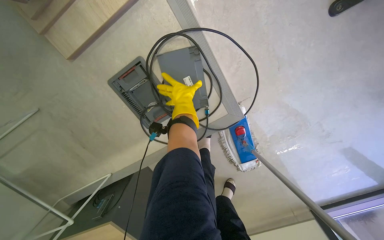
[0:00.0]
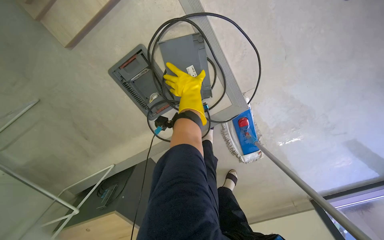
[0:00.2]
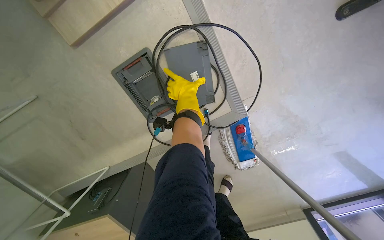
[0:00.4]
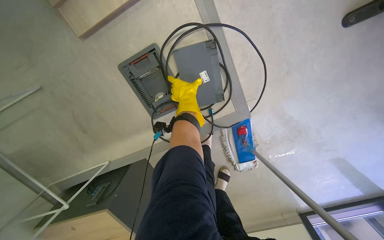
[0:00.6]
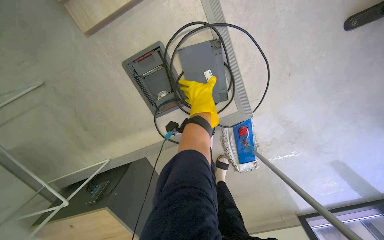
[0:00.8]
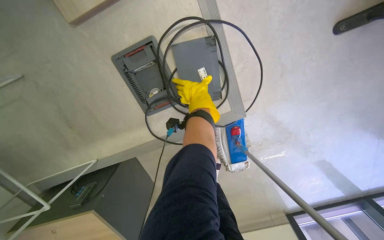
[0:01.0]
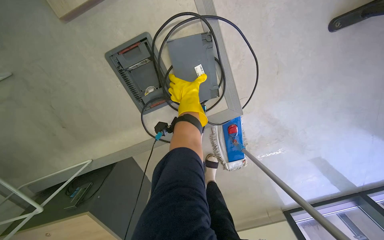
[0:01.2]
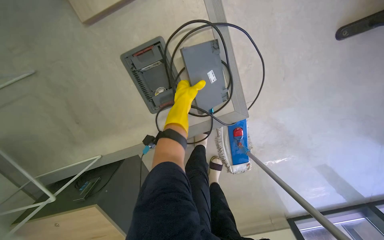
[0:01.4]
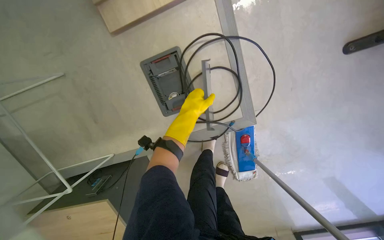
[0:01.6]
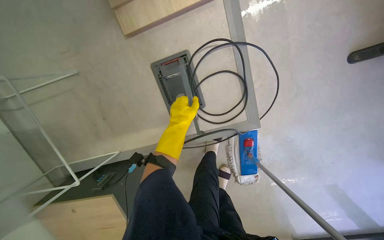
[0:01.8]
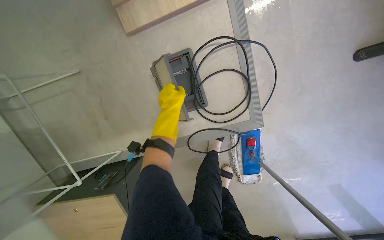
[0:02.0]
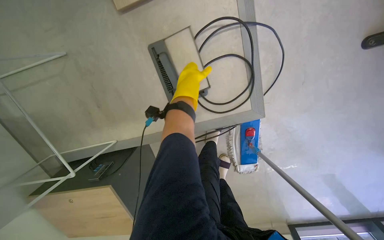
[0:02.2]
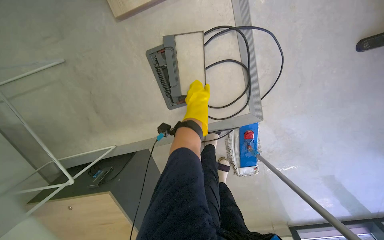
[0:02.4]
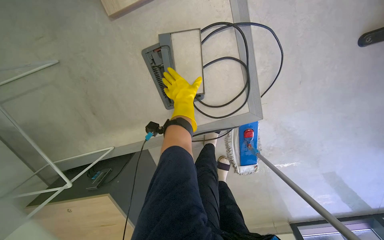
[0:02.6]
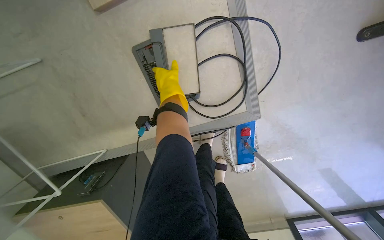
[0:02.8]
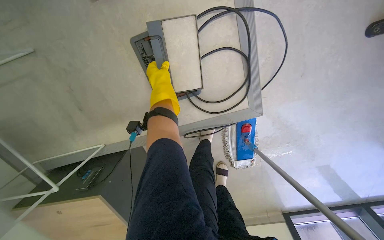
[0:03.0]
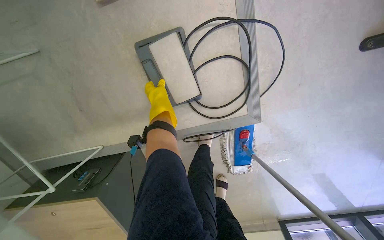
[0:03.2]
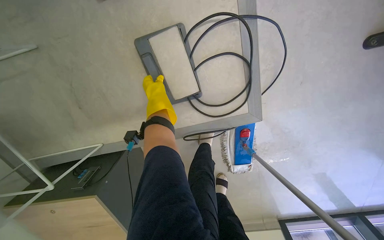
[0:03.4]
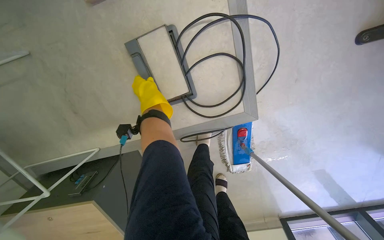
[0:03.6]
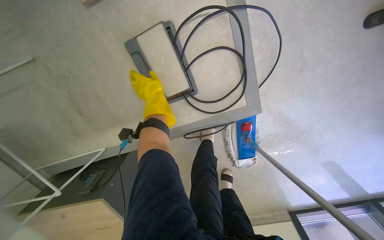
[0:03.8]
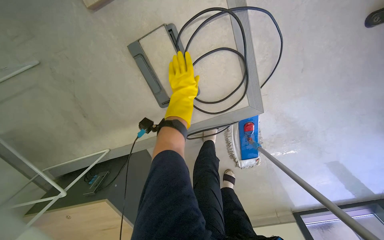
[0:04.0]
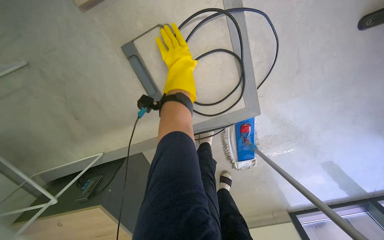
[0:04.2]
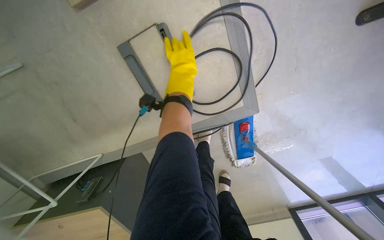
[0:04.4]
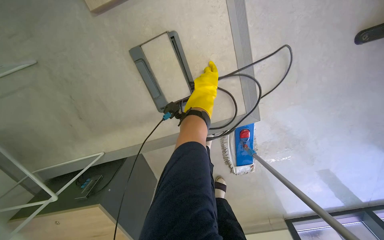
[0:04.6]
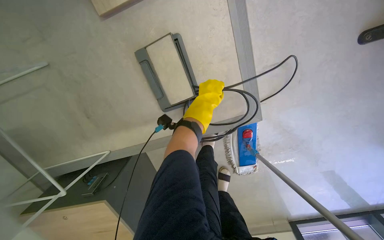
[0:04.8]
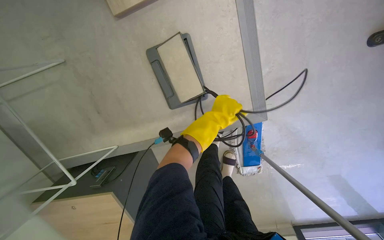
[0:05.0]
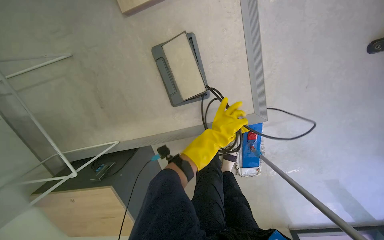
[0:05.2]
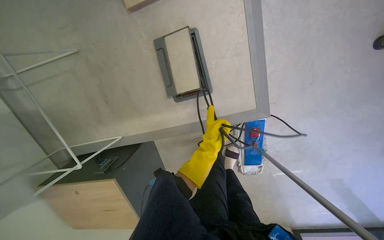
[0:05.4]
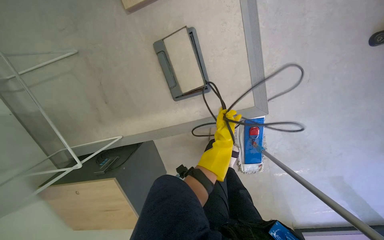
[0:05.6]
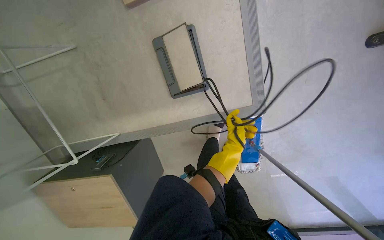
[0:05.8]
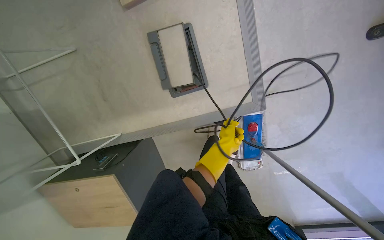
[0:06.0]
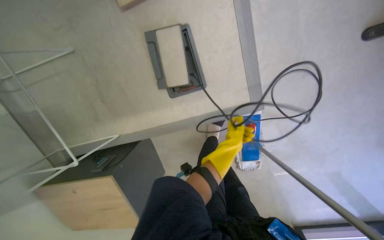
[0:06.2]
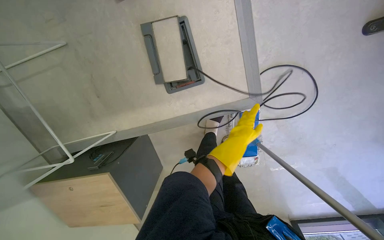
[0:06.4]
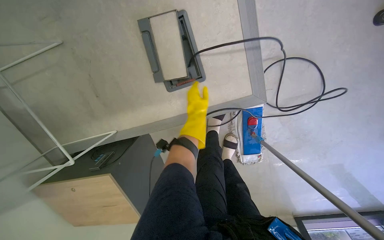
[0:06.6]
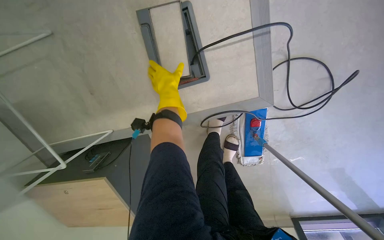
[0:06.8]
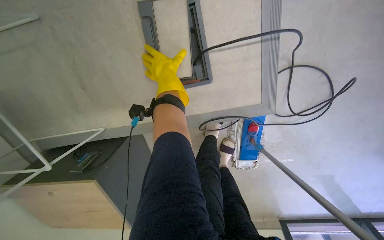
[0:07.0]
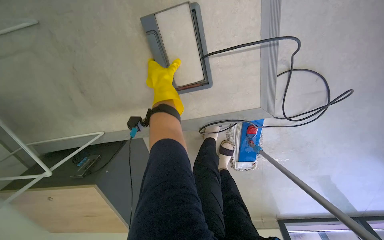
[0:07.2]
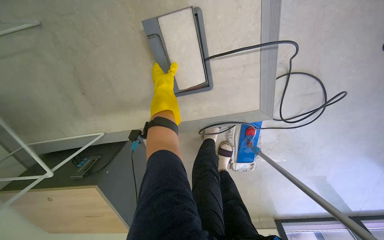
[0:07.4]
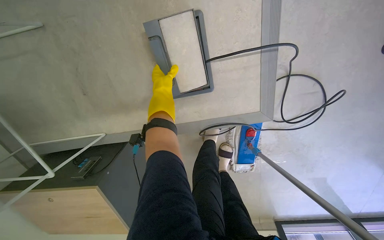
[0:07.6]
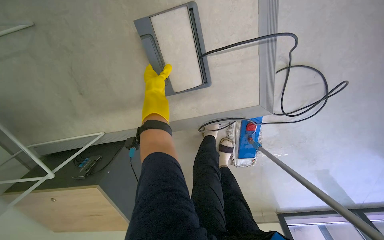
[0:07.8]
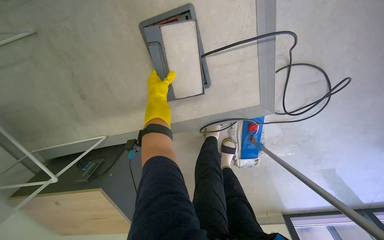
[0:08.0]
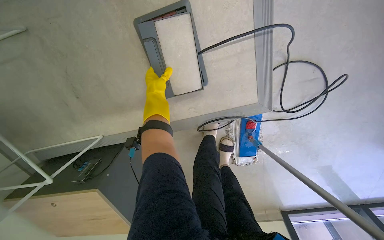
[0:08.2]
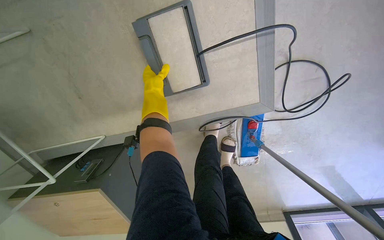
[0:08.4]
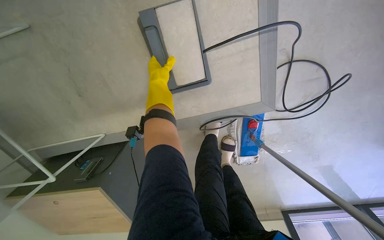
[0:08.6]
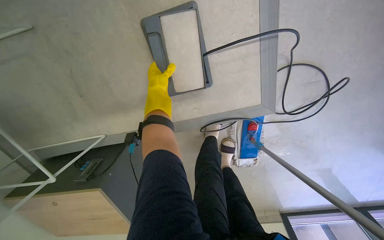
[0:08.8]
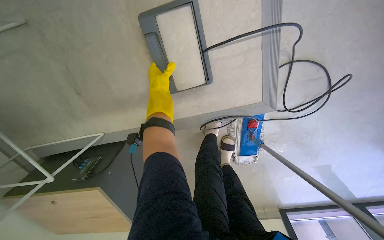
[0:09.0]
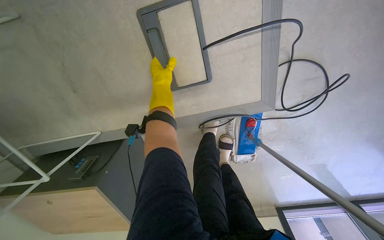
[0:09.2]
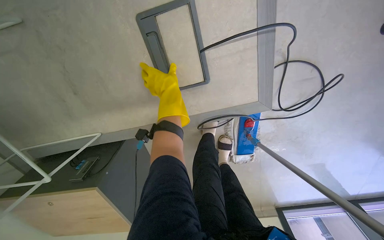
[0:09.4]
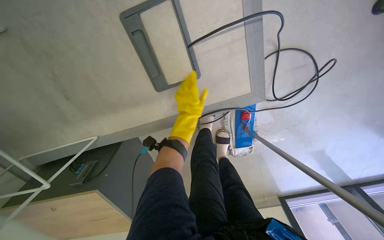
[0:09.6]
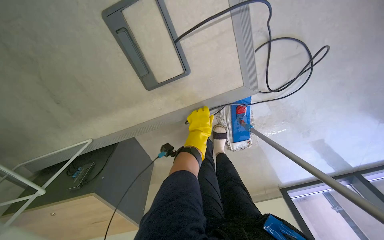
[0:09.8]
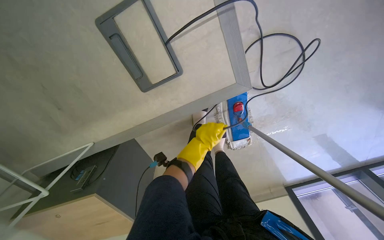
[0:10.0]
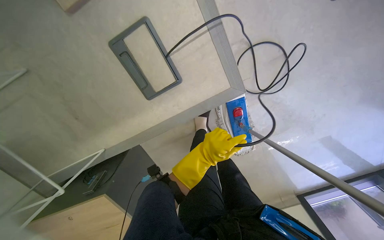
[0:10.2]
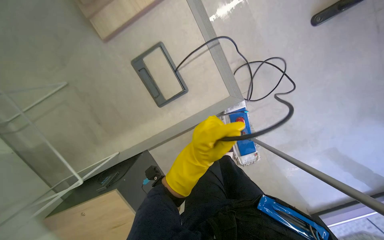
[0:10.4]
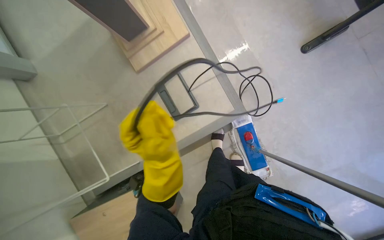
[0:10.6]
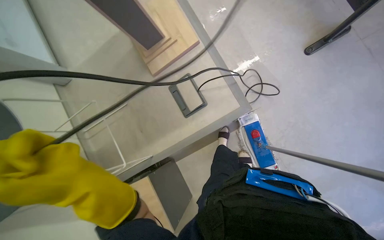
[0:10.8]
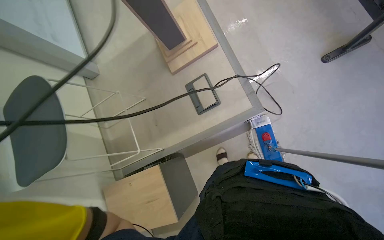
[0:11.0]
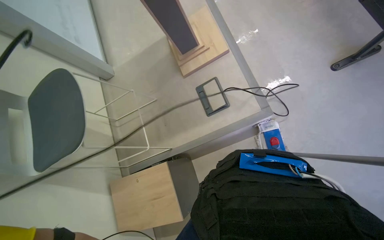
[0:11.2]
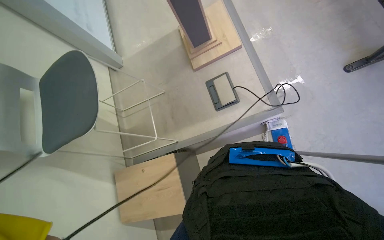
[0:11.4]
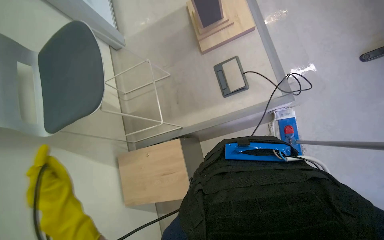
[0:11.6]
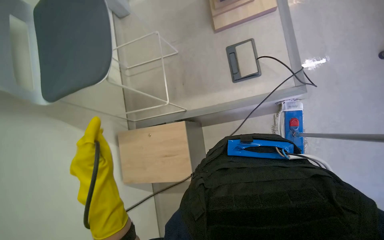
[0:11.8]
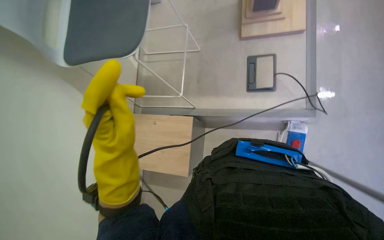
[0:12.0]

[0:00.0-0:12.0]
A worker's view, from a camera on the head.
Job: organizing items.
The whole recording: Organizing cables and devices. The worker organizes cables and devices on the floor and places them on a table.
0:00.0 to 0:01.6: The left hand travels nearer to the camera and down the picture by approximately 20 cm.
0:01.6 to 0:03.0: The left hand moves up and down the picture over about 15 cm, changing direction 2 times.
0:03.0 to 0:04.4: The left hand travels to the right by about 10 cm.
0:04.4 to 0:06.0: The left hand heads down the picture, covering about 35 cm.
0:06.0 to 0:07.6: The left hand travels to the left and up the picture by some 35 cm.
0:09.0 to 0:10.4: The camera pitches upward, by approximately 15 degrees. The left hand moves down the picture, to the right and nearer to the camera, roughly 40 cm.
0:10.4 to 0:12.0: The wearer moves roughly 70 cm. The head turns to the left by roughly 35 degrees. The camera pitches upward, by about 15 degrees.

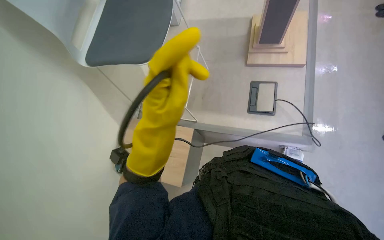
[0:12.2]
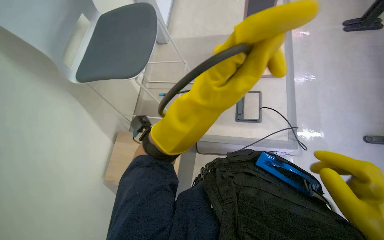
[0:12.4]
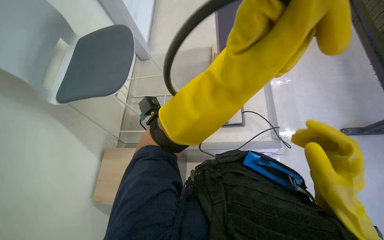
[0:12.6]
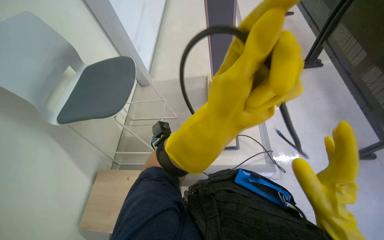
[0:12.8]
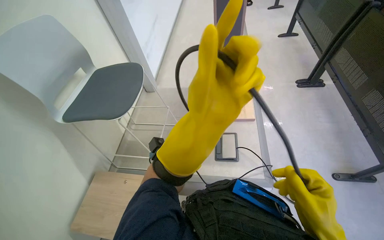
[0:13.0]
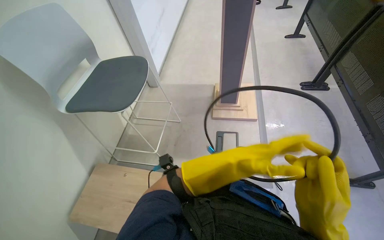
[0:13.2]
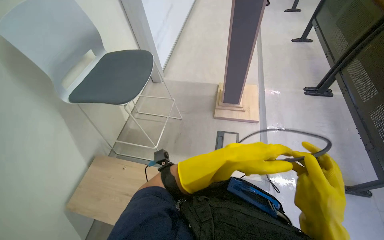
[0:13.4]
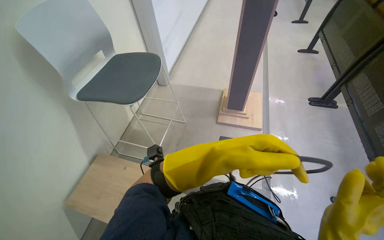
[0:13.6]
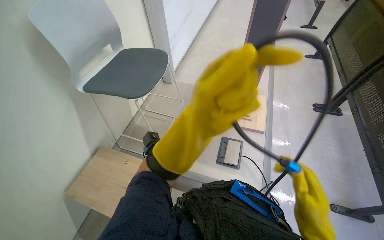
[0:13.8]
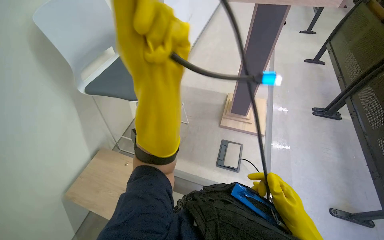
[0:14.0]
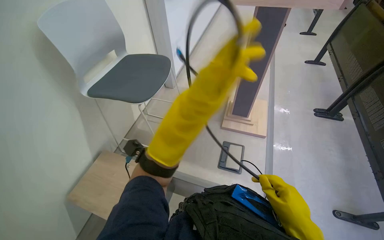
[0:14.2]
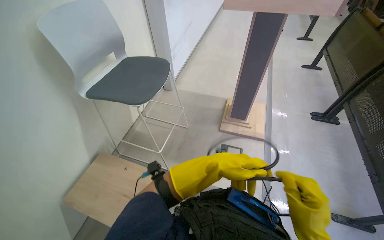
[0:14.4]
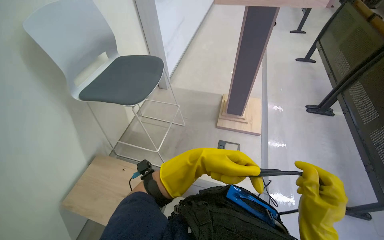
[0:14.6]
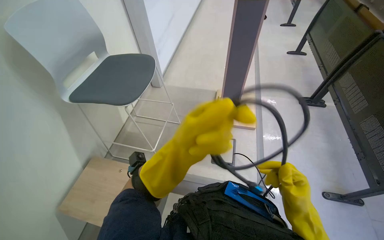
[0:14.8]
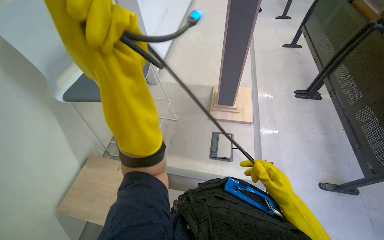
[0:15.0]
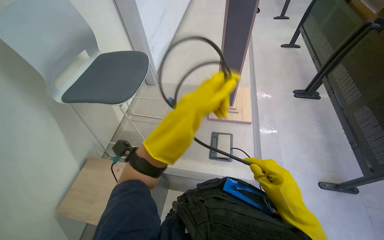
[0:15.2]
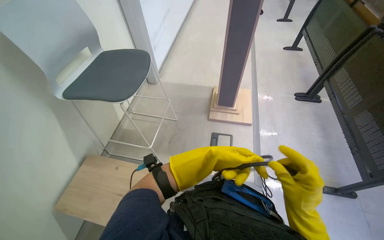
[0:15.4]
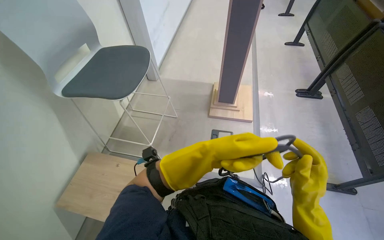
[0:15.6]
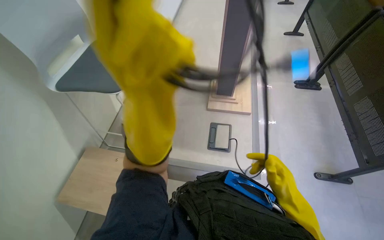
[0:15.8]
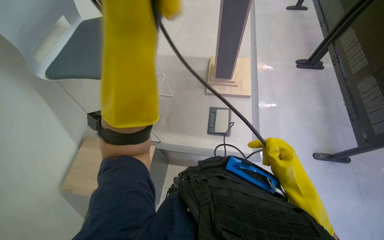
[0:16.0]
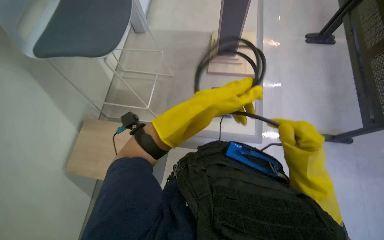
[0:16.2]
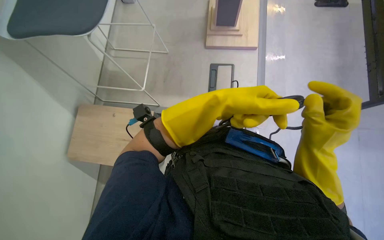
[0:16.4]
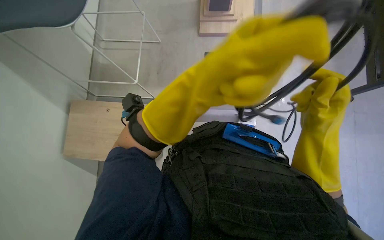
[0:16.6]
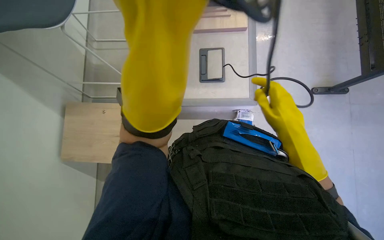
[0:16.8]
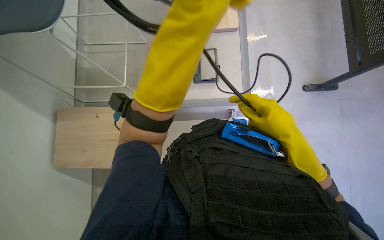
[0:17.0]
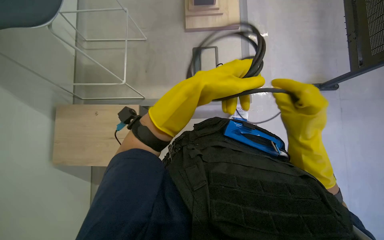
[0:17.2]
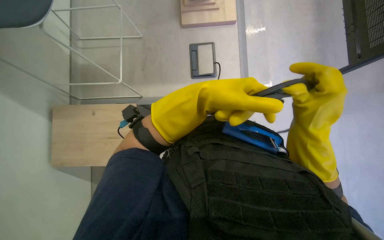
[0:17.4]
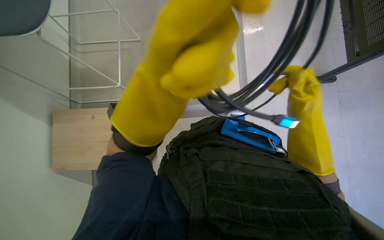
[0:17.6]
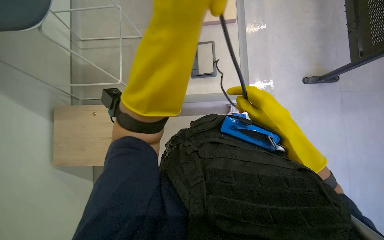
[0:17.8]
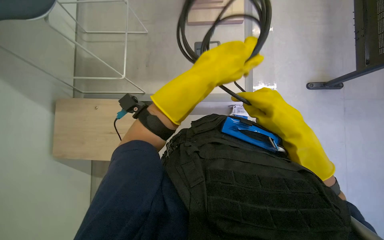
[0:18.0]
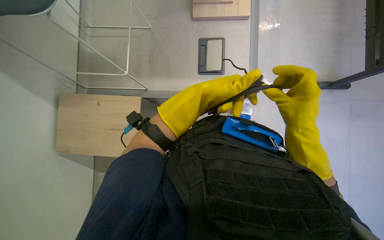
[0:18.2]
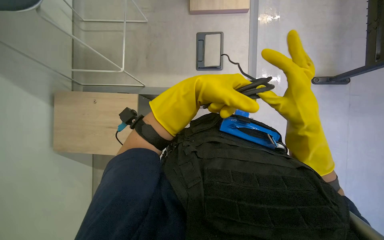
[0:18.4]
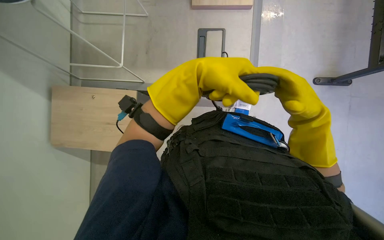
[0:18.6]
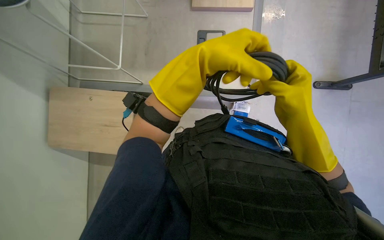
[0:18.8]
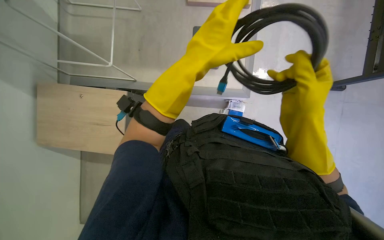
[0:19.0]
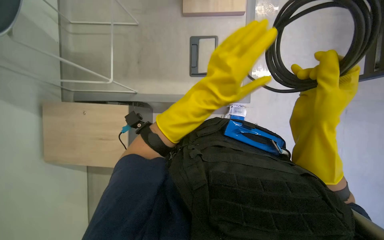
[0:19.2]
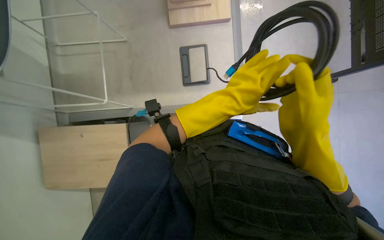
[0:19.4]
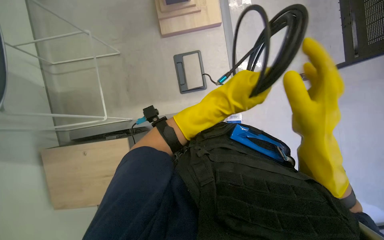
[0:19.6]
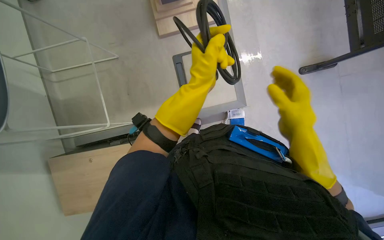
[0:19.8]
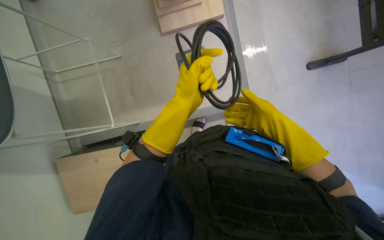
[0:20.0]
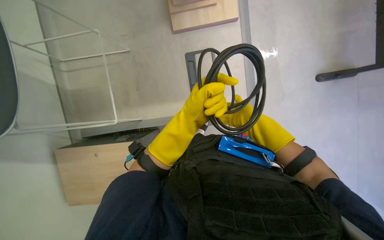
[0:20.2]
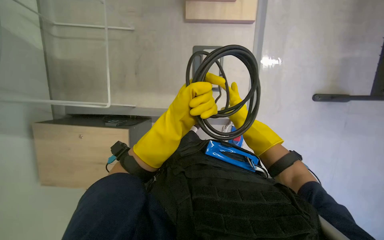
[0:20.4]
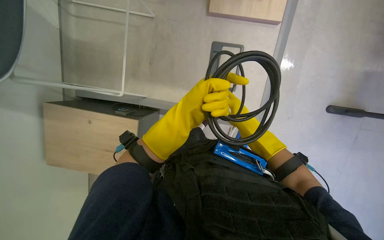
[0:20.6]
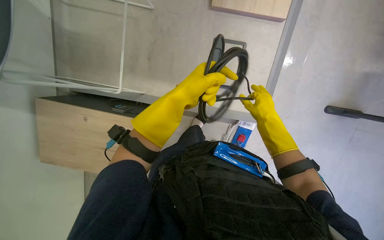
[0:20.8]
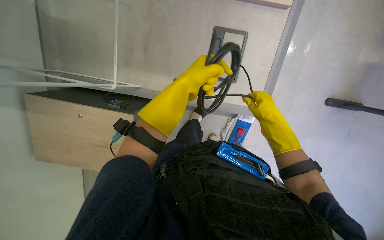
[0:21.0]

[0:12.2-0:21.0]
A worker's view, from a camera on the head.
Job: organizing items.
The whole recording: Organizing cables and devices. The worker organizes cables and devices on the floor and places them on a table.
0:12.2 to 0:13.6: The view tilts some 20 degrees upward.
0:15.2 to 0:16.6: The wearer looks roughly 30 degrees further downward.
0:16.6 to 0:18.0: The left hand swings up and down the picture, about 15 cm each way, with 2 reversals.
0:18.0 to 0:19.6: The left hand moves nearer and farther over about 15 cm, changing direction 2 times.
0:19.6 to 0:21.0: The right hand goes roughly 30 cm farther from the camera and up the picture.
